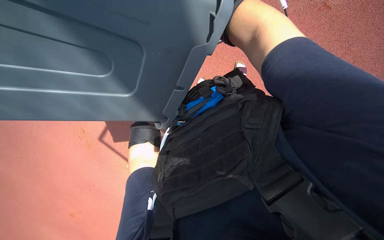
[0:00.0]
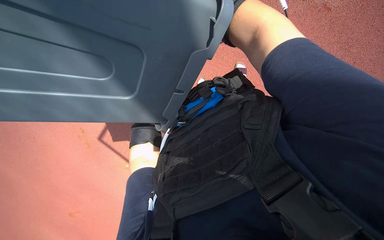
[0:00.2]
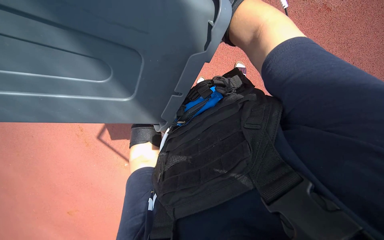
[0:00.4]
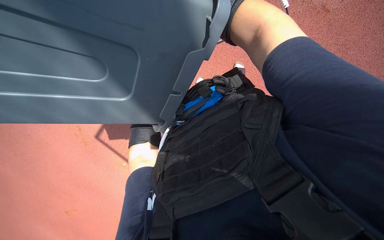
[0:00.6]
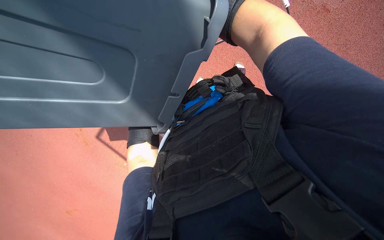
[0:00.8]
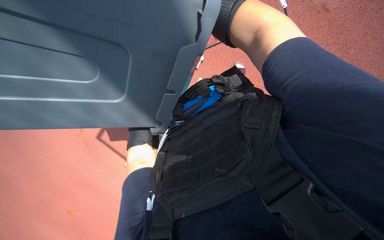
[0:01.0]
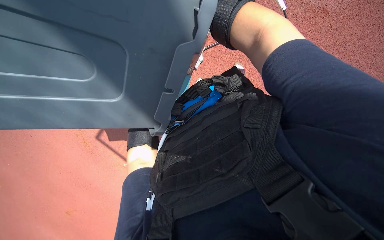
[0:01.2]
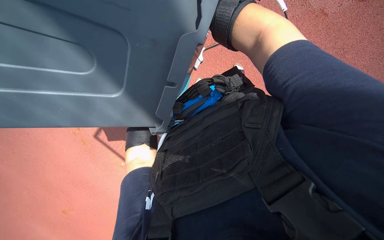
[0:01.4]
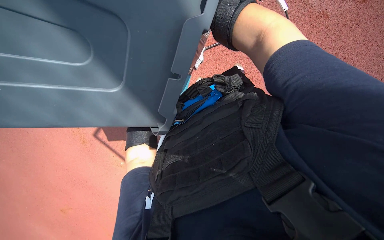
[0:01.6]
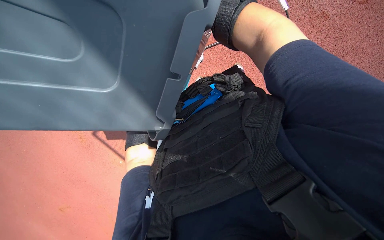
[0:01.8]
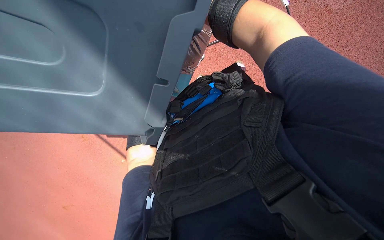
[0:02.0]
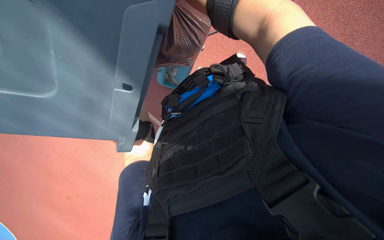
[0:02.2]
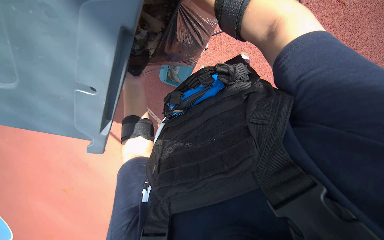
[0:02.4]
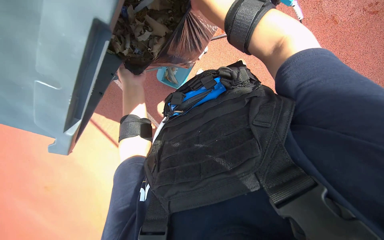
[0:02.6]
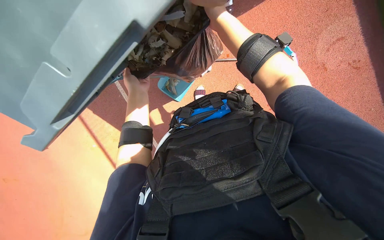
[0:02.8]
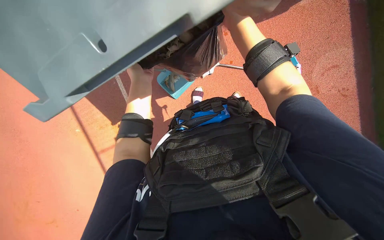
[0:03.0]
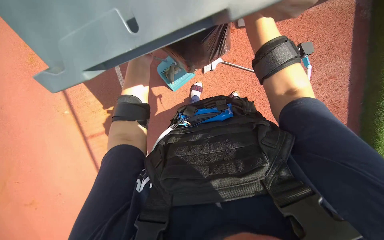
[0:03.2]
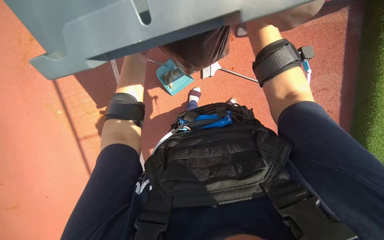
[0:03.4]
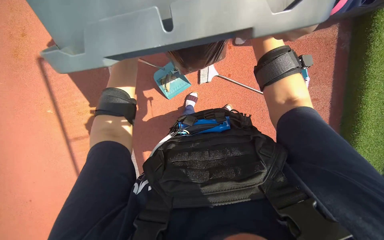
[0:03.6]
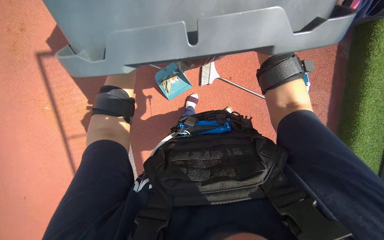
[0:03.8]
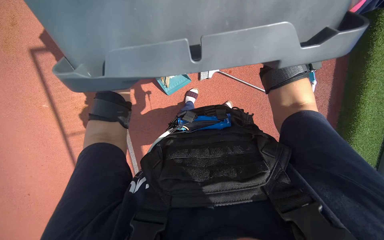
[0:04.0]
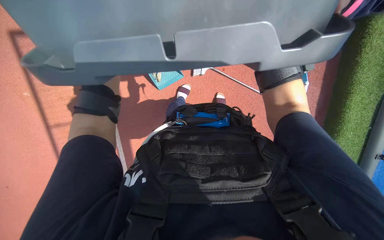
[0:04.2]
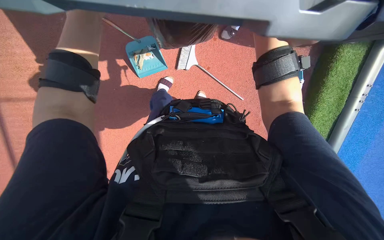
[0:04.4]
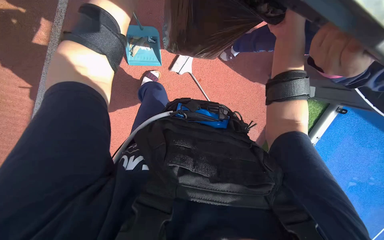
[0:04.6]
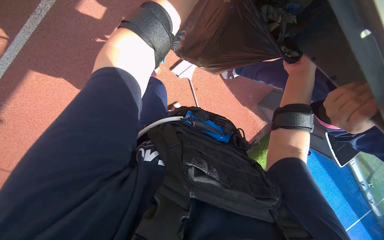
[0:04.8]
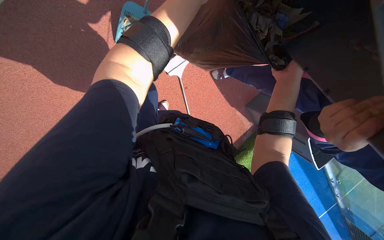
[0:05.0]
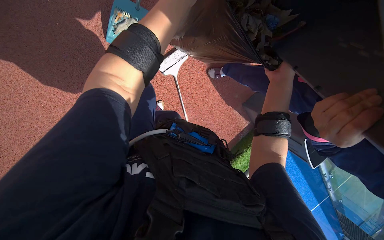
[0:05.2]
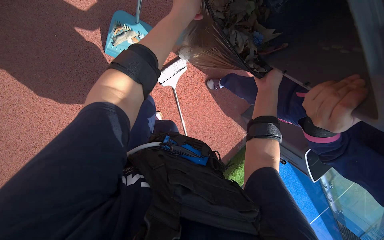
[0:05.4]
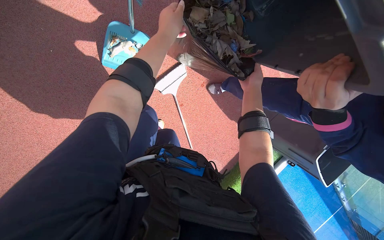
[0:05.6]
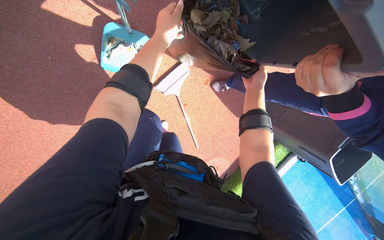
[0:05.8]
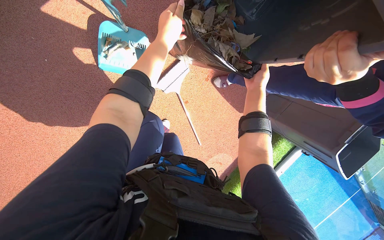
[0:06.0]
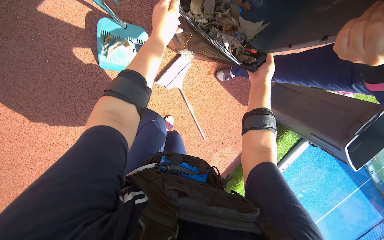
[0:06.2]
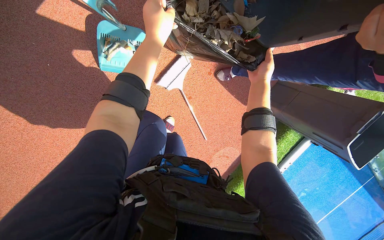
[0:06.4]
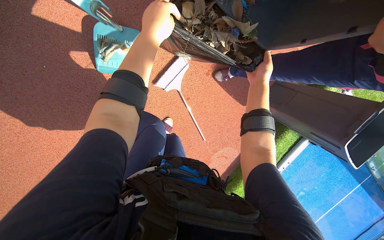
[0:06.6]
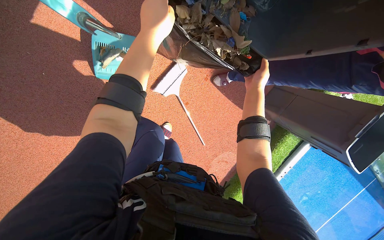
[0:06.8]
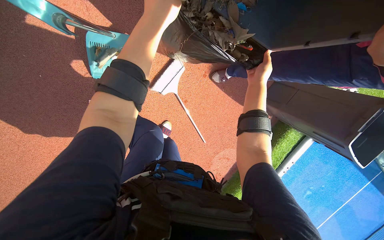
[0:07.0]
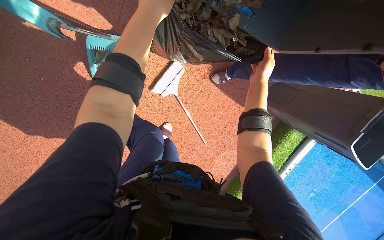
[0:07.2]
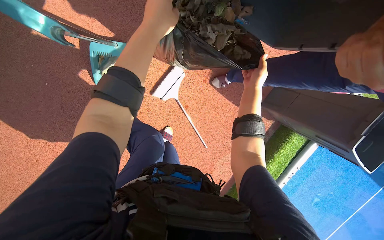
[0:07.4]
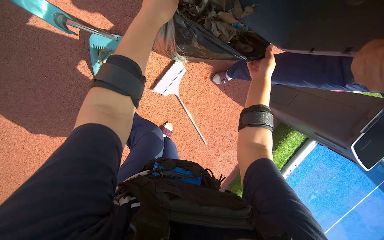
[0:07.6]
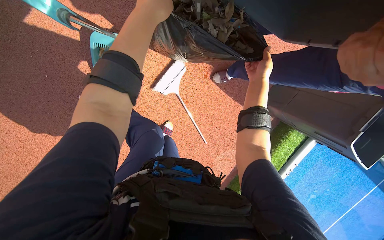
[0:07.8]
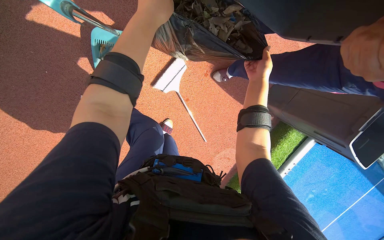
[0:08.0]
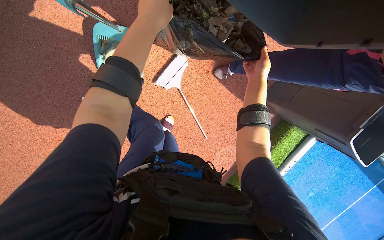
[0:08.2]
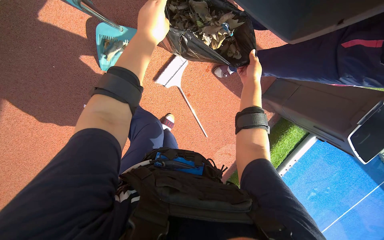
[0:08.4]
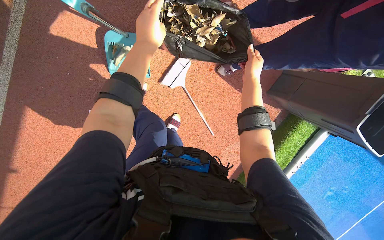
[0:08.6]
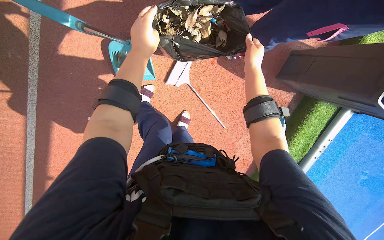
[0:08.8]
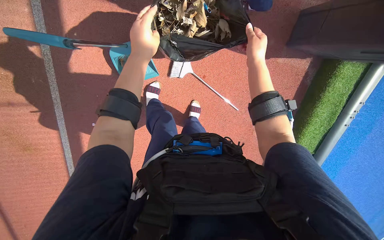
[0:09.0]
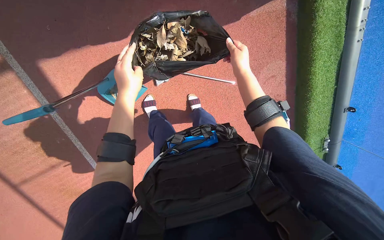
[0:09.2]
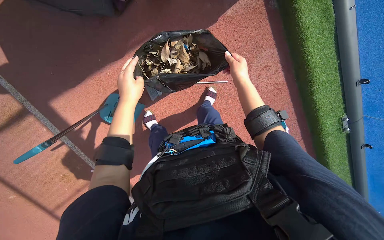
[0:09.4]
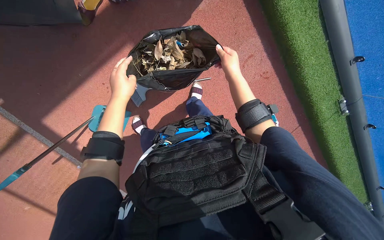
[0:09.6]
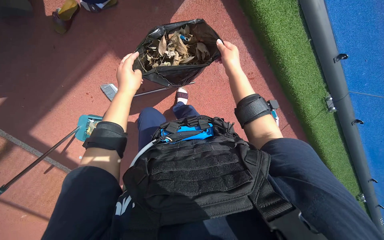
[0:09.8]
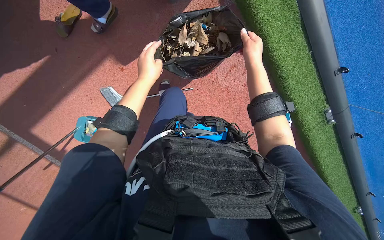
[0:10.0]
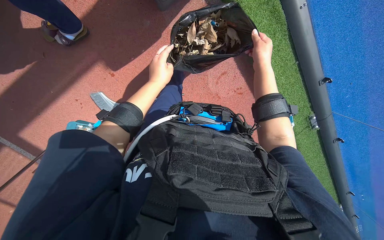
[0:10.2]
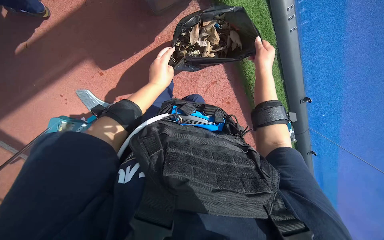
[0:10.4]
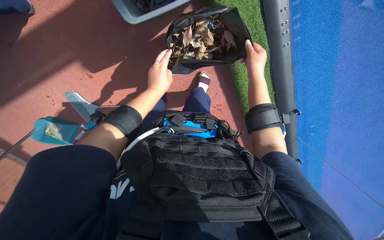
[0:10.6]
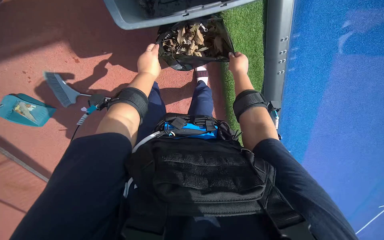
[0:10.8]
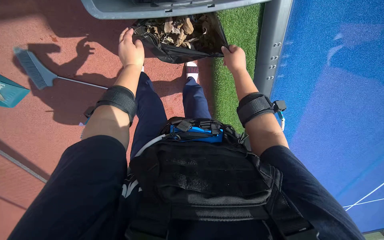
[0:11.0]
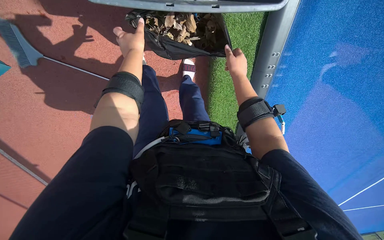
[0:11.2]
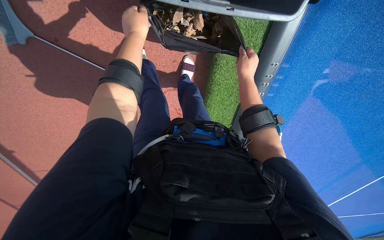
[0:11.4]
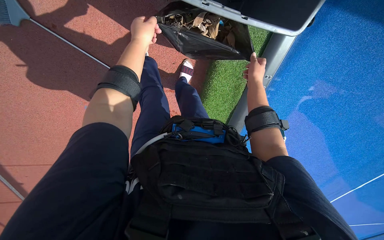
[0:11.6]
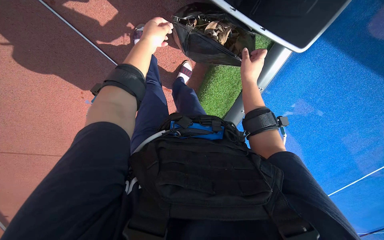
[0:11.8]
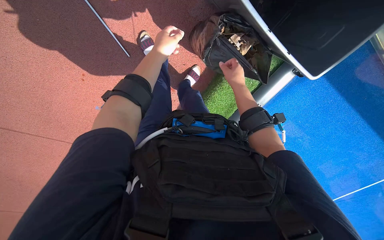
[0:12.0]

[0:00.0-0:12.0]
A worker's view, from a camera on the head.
Job: managing trash.
The whole recording: Consolidating and disposing of debris bag. The worker consolidates debris in a trash bag and places it into a larger bin.
0:07.6 to 0:09.0: The view pans to the left by roughly 20 degrees.
0:09.0 to 0:10.4: The left hand goes approximately 15 cm farther from the camera.
0:10.4 to 0:12.0: The view swings some 20 degrees to the right. The scene rotates clockwise by roughly 30 degrees.

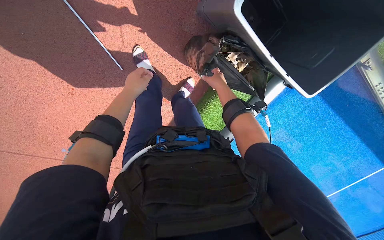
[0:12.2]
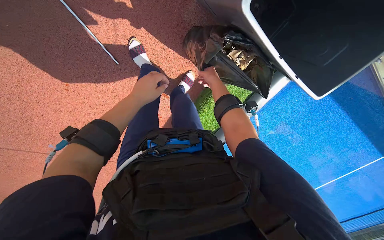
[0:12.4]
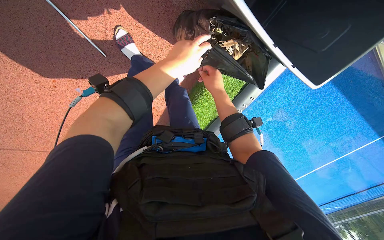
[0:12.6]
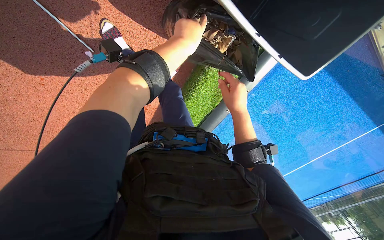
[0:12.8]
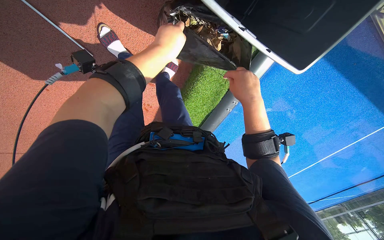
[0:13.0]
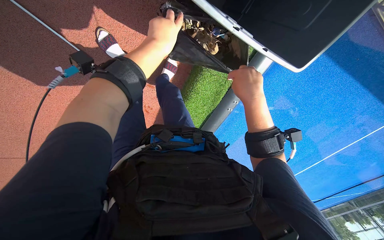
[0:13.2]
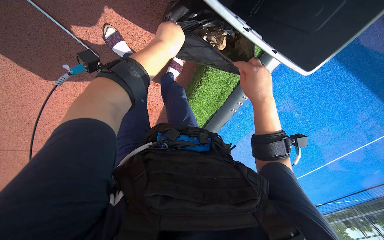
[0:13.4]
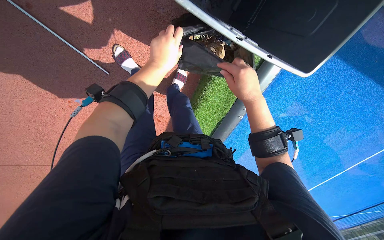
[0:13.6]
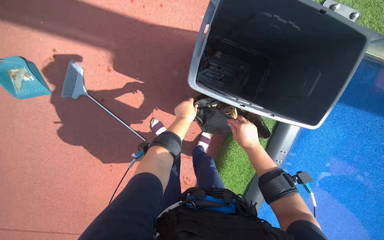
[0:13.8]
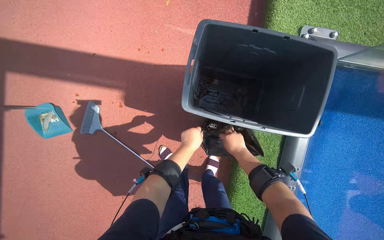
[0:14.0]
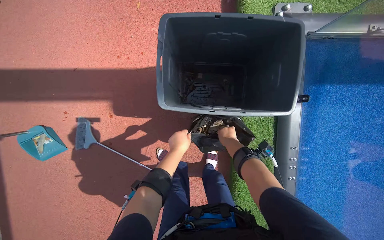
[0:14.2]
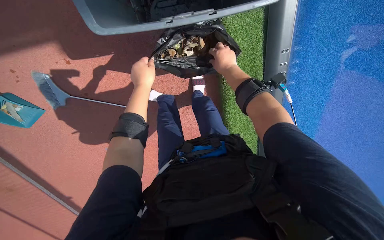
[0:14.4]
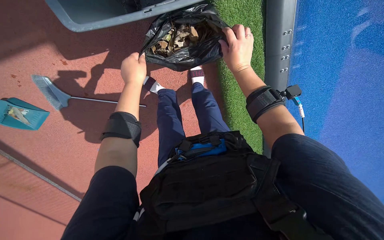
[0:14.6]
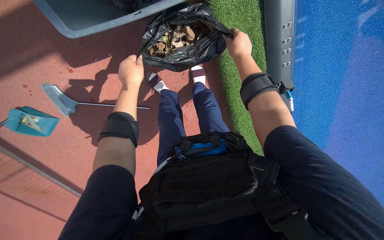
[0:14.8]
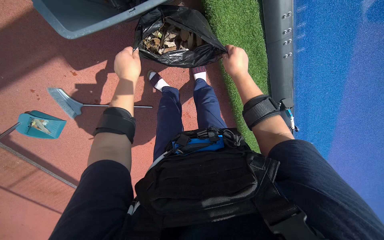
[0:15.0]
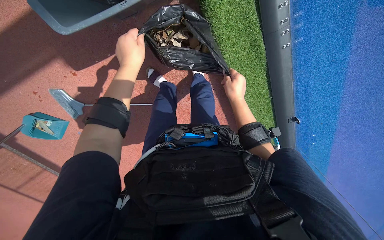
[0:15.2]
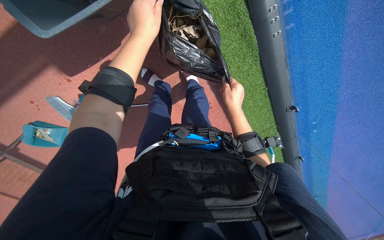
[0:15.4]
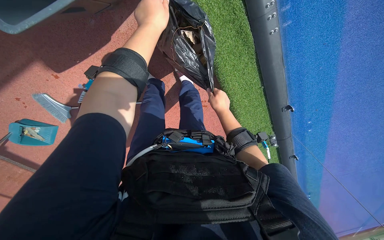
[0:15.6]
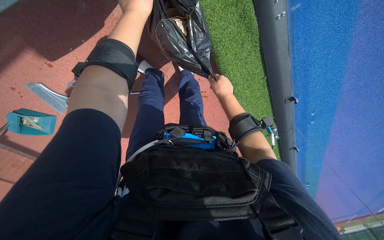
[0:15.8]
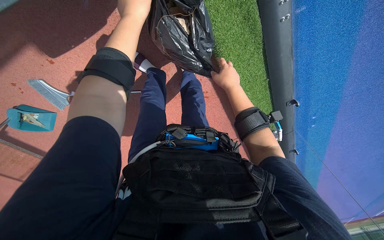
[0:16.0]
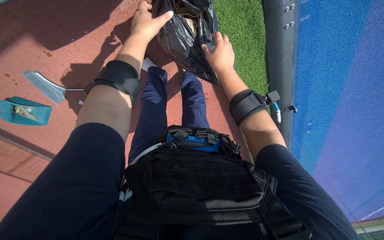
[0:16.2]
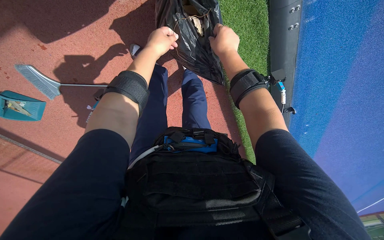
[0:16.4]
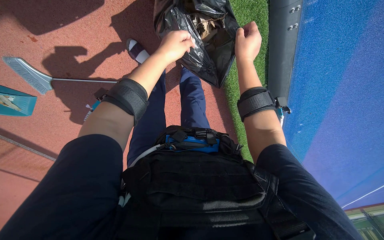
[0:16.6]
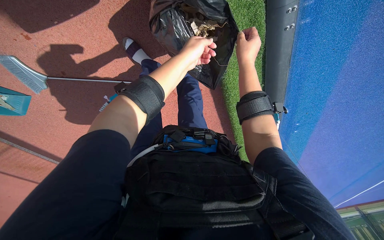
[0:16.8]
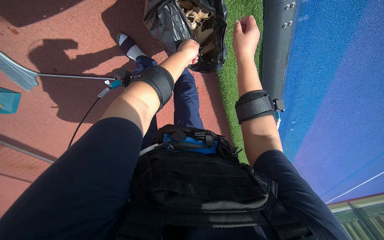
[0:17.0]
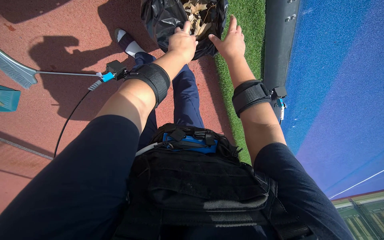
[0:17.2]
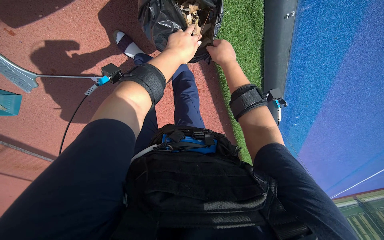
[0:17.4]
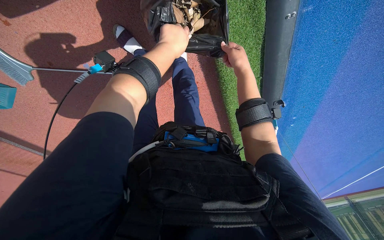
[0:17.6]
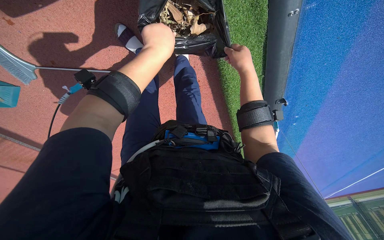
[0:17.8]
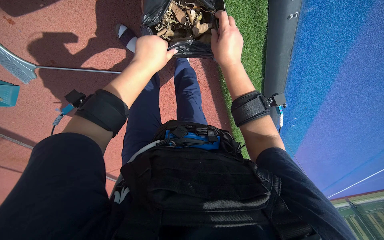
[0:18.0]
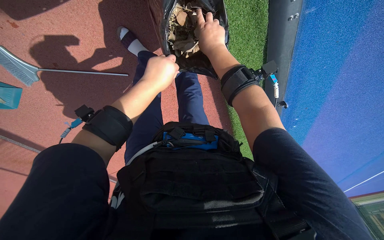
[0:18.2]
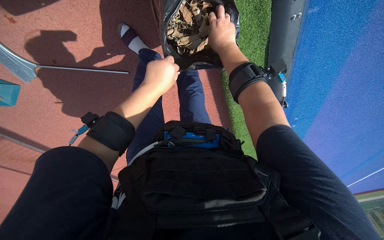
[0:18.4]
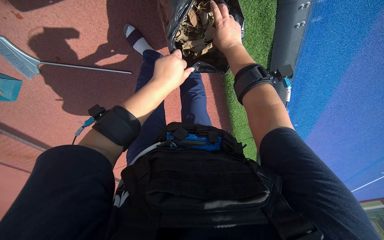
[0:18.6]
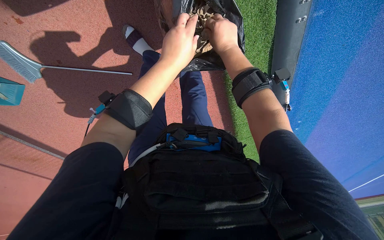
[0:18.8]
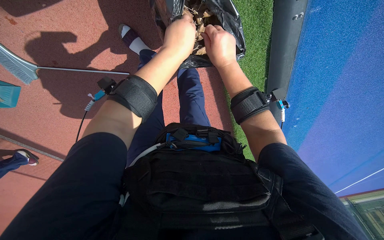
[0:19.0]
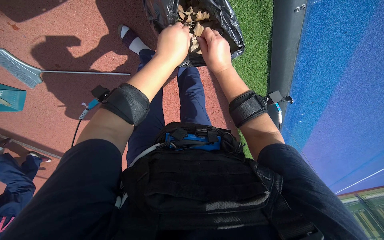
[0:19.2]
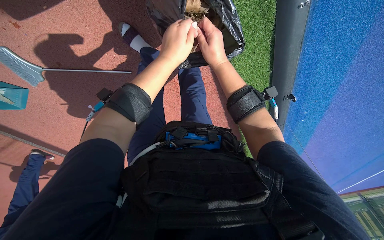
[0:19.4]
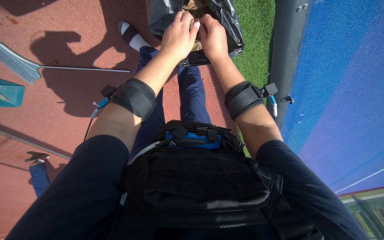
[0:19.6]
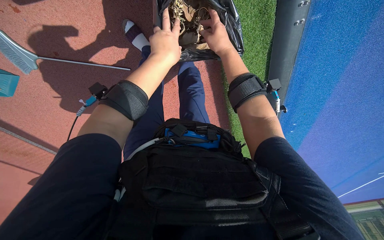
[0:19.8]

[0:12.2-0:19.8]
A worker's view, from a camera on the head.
Job: managing trash.
The whole recording: Consolidating and disposing of debris bag. The worker consolidates debris in a trash bag and places it into a larger bin.
0:12.2 to 0:13.8: The view pans to the left by approximately 15 degrees. The camera pitches upward, by roughly 15 degrees.
0:13.8 to 0:15.2: The view tips downward by some 25 degrees. Everything in view rotates about 40 degrees counterclockwise.
0:15.2 to 0:16.8: The right hand moves up the picture, roughly 10 cm. Meanwhile the left hand moves farther from the camera and to the right, some 25 cm.
0:16.8 to 0:18.2: The left hand moves down the picture, about 10 cm. The right hand travels nearer to the camera and back again, some 5 cm each way.
